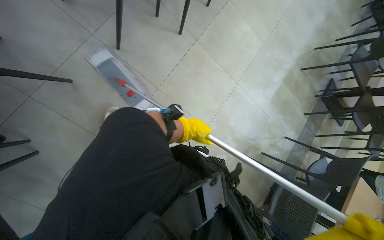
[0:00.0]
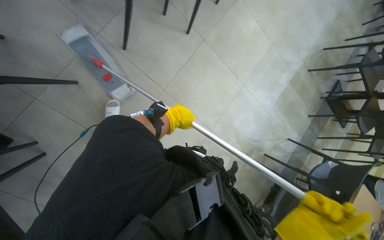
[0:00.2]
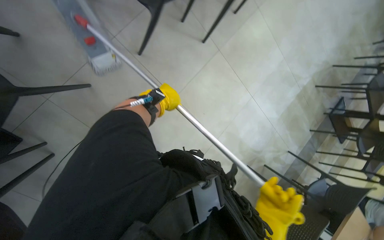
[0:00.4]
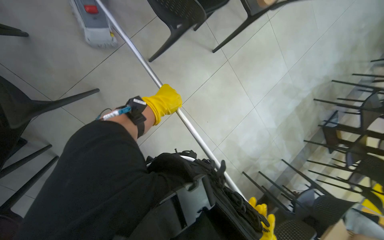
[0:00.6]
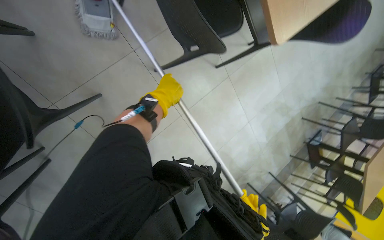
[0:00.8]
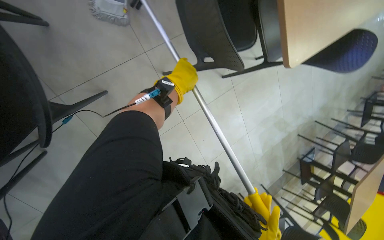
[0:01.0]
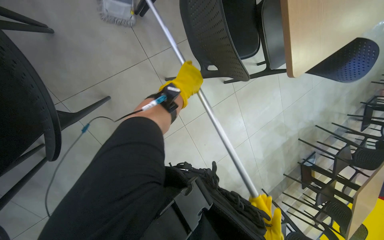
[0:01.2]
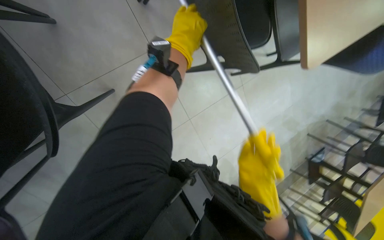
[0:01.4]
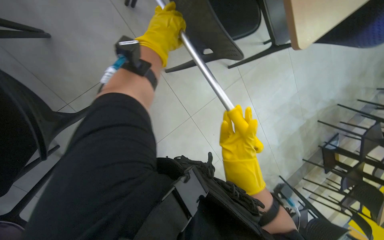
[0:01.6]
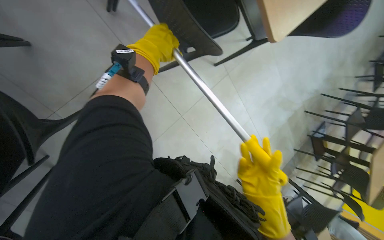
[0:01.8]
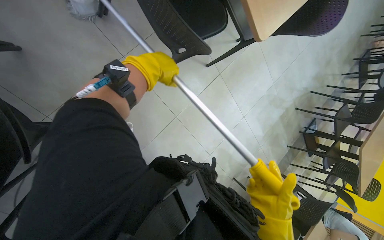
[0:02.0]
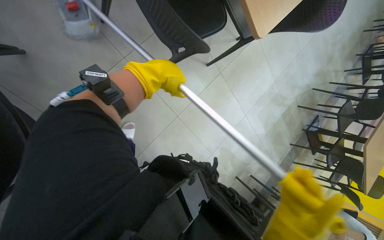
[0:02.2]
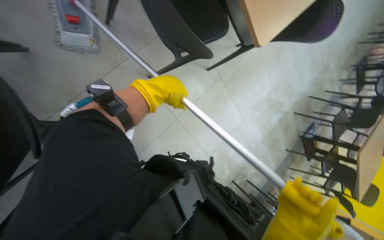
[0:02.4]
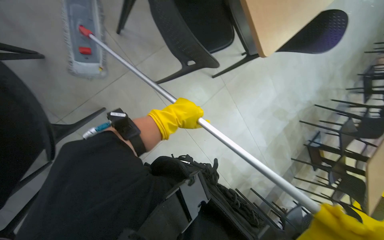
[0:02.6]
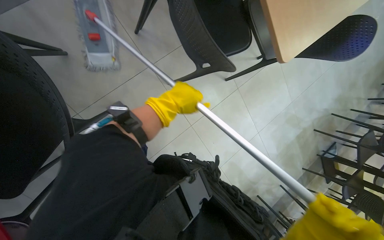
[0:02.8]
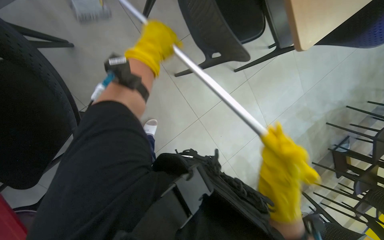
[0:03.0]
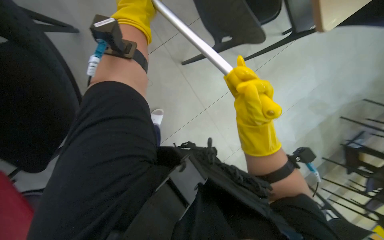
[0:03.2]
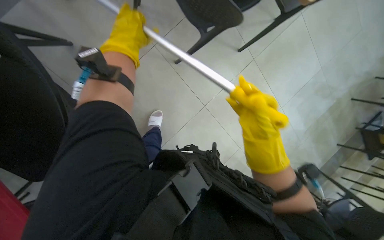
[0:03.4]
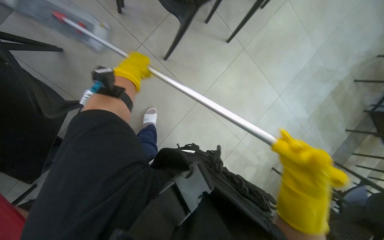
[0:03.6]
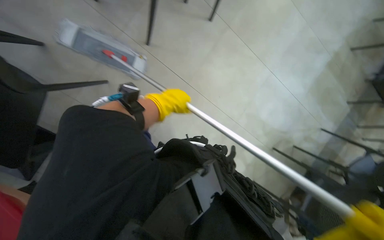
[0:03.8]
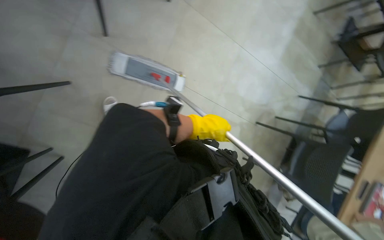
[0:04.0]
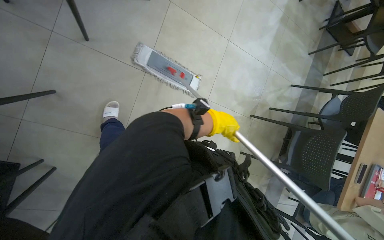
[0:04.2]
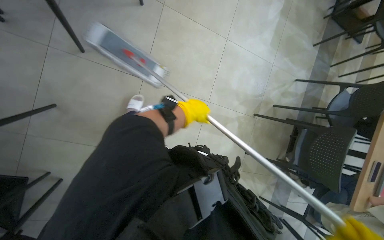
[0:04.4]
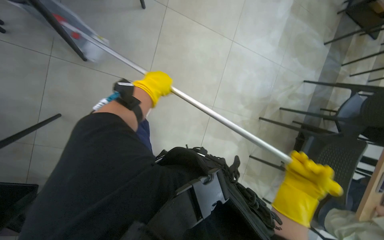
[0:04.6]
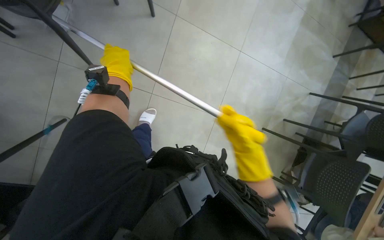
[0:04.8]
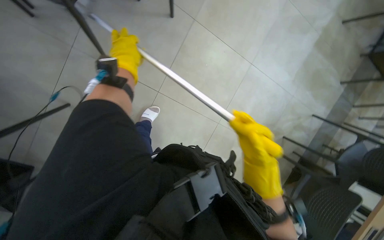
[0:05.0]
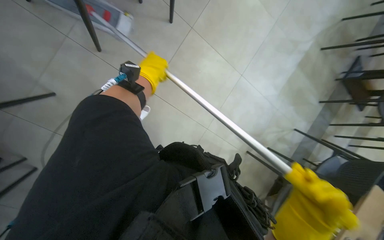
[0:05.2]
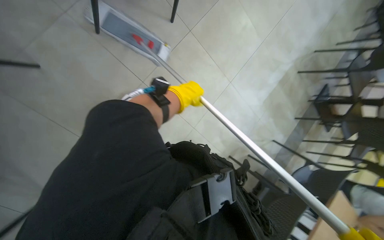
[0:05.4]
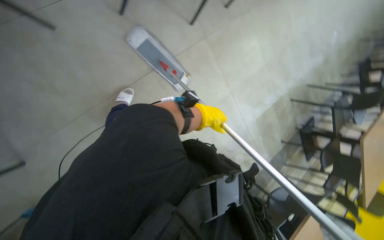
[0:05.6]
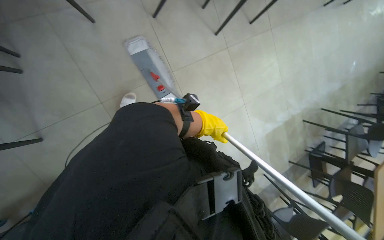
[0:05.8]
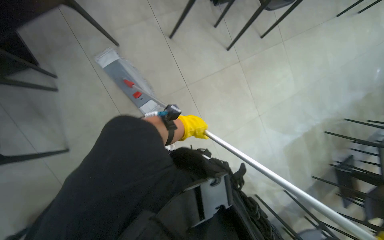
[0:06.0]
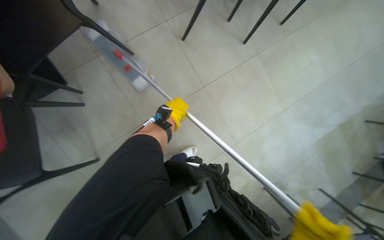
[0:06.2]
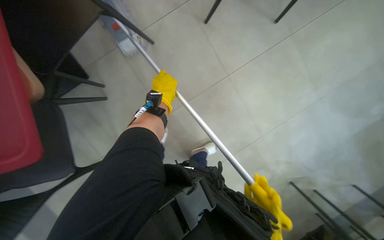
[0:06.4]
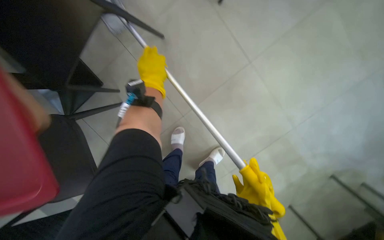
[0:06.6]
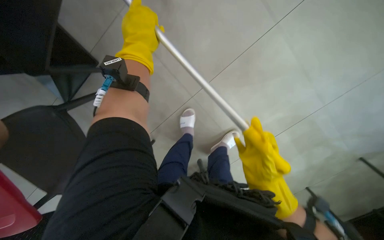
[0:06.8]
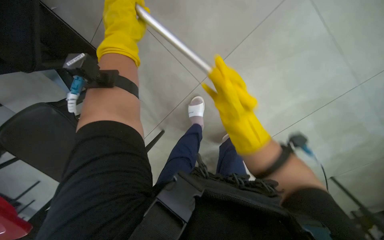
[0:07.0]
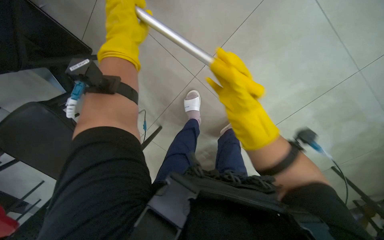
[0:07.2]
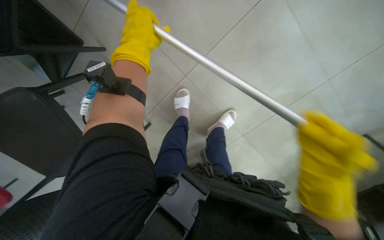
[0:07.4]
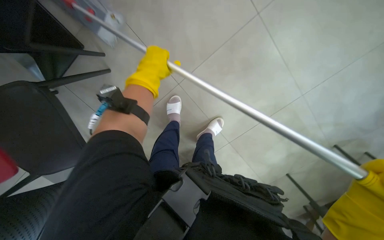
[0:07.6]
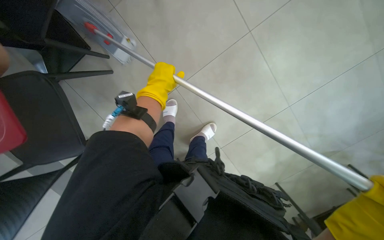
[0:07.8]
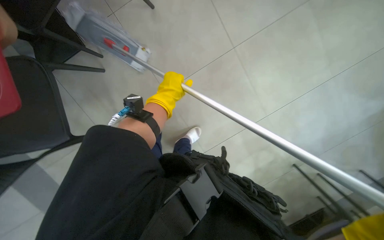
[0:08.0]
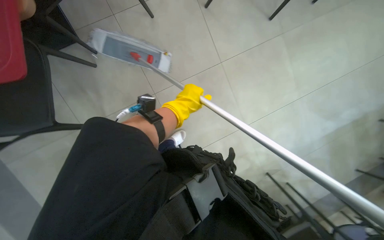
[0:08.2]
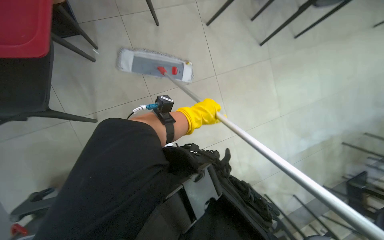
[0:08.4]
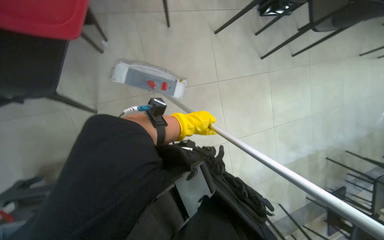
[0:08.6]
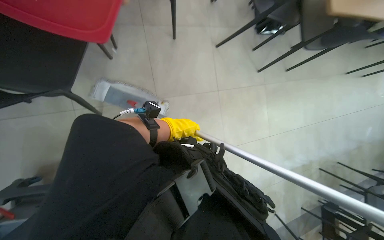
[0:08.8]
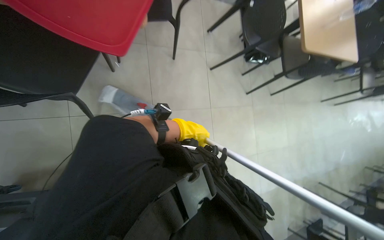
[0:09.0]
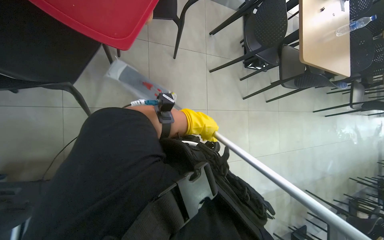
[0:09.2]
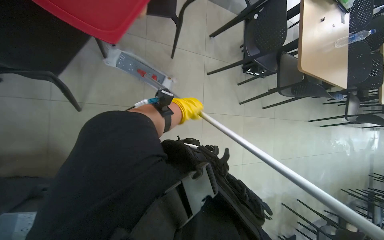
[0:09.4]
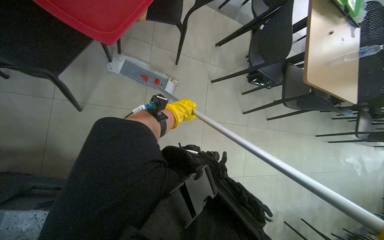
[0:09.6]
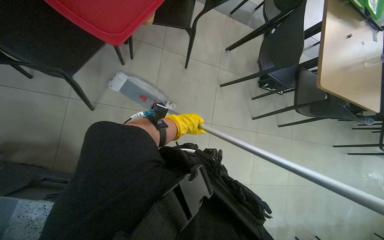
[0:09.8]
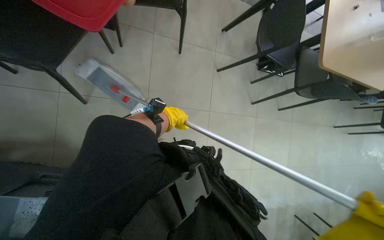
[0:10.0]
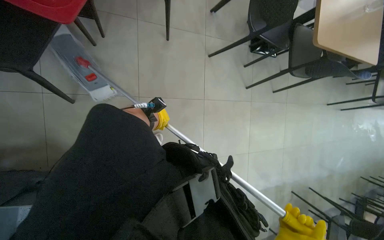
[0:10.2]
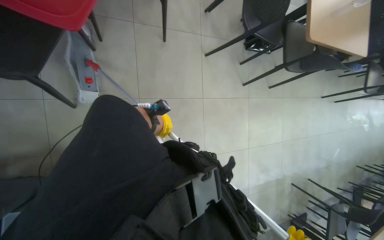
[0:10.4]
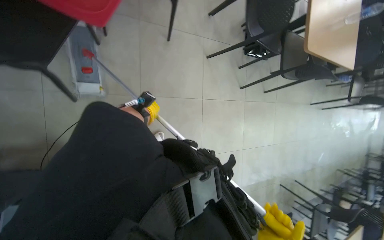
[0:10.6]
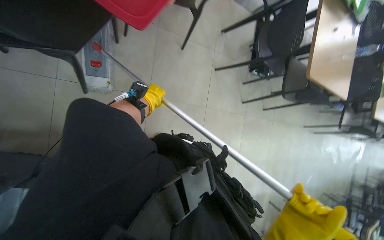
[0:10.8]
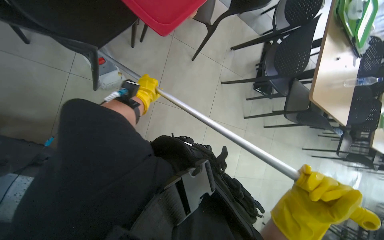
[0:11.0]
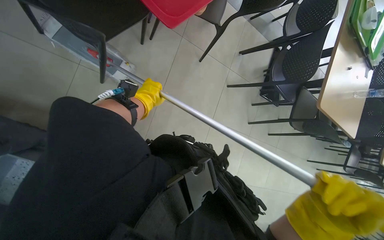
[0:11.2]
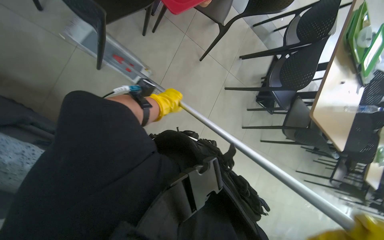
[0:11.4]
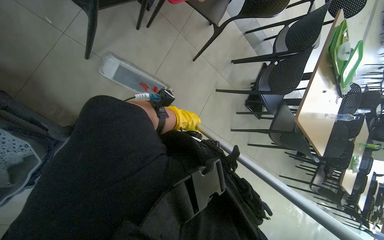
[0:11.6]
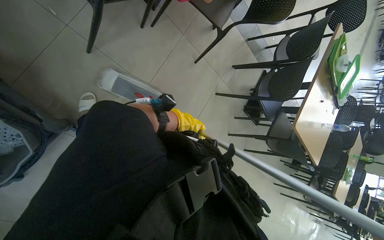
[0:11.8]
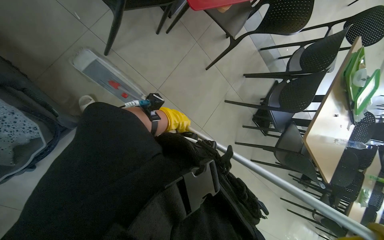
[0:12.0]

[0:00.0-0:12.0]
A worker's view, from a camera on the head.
Job: mopping floor.
The whole recording: Mopping the floor. The worker mops the floor with a flat mop, pausing to rinse and wring the mop head.
0:00.0 to 0:01.6: The left hand shifts approximately 40 cm up the picture and to the left.
0:01.6 to 0:03.0: The left hand moves roughly 20 cm down the picture and comes back.
0:03.0 to 0:04.4: The left hand is displaced farther from the camera and down the picture by some 35 cm, and travels to the right and back again, roughly 35 cm each way.
0:04.4 to 0:06.0: The view tips upward by roughly 20 degrees. The scene rotates clockwise by some 40 degrees.
0:06.0 to 0:07.6: The view pans to the left by approximately 20 degrees.
0:07.6 to 0:09.0: The camera is carried roughly 50 cm.
0:09.0 to 0:10.4: The left hand goes some 20 cm farther from the camera.
0:10.4 to 0:12.0: The view tips upward by roughly 20 degrees. The scene rotates clockwise by about 35 degrees. The left hand heads nearer to the camera, covering about 15 cm.

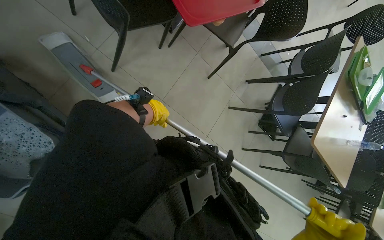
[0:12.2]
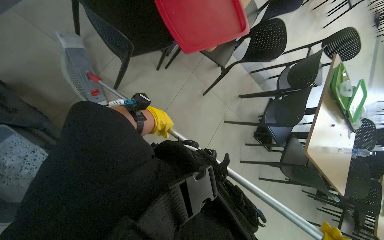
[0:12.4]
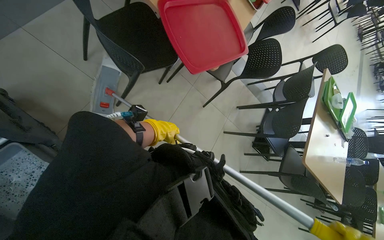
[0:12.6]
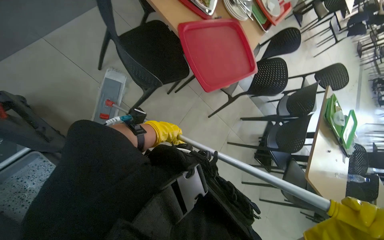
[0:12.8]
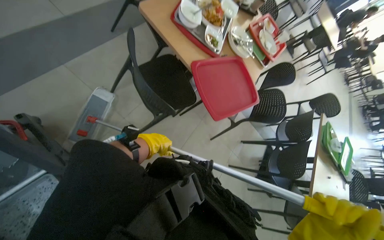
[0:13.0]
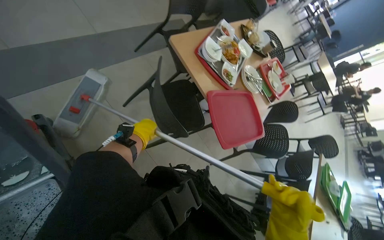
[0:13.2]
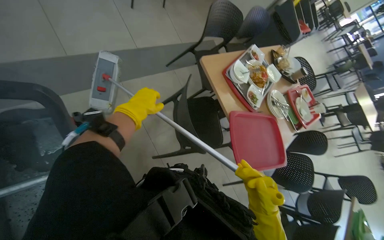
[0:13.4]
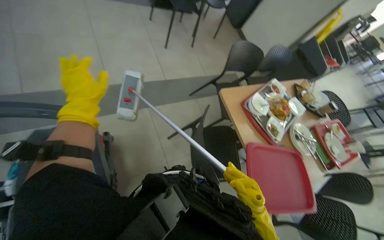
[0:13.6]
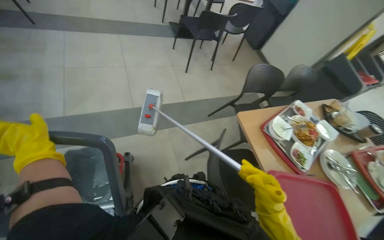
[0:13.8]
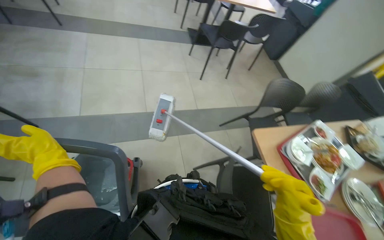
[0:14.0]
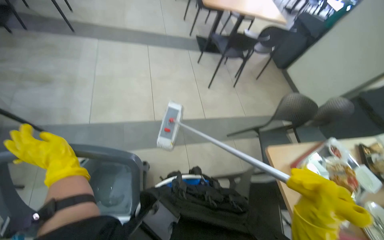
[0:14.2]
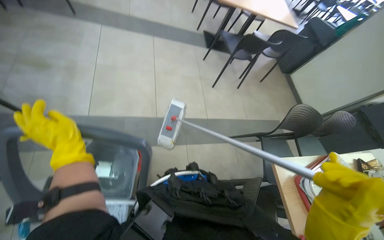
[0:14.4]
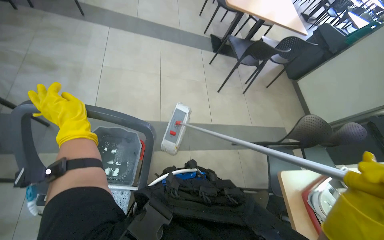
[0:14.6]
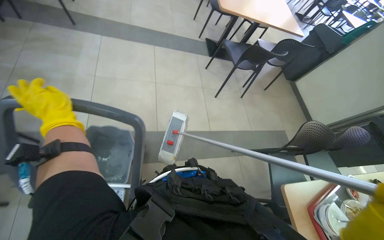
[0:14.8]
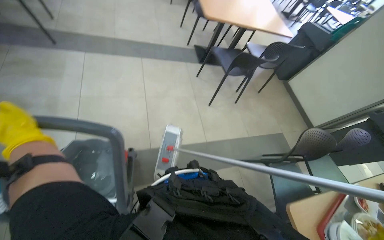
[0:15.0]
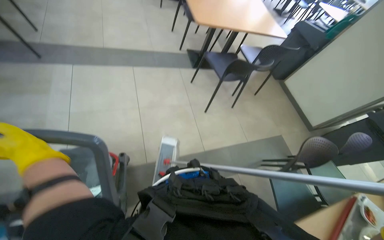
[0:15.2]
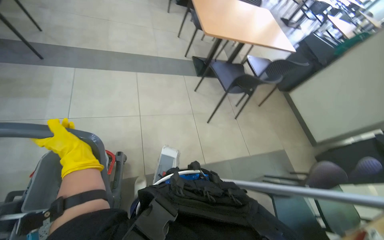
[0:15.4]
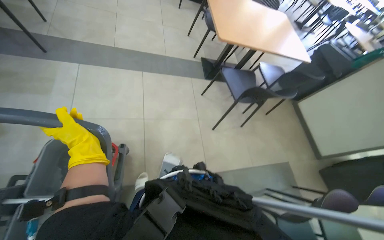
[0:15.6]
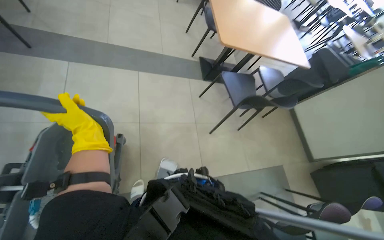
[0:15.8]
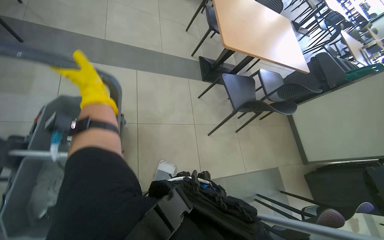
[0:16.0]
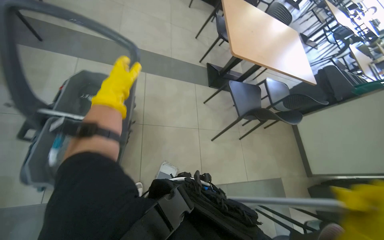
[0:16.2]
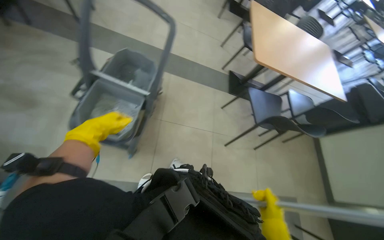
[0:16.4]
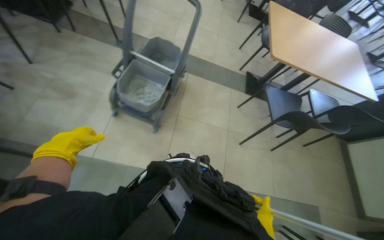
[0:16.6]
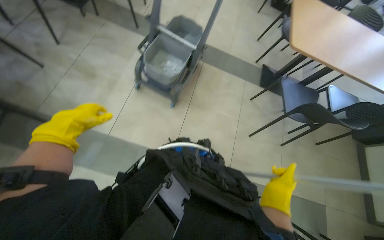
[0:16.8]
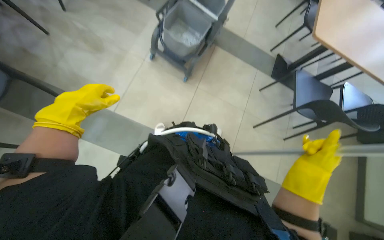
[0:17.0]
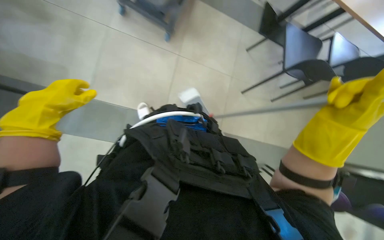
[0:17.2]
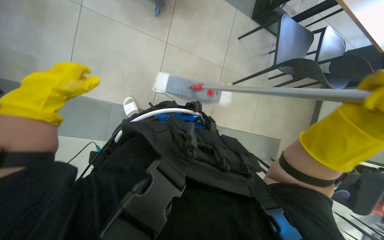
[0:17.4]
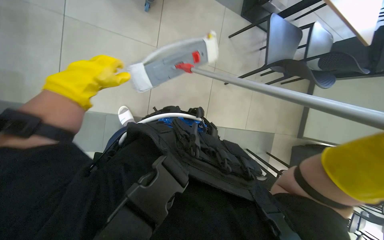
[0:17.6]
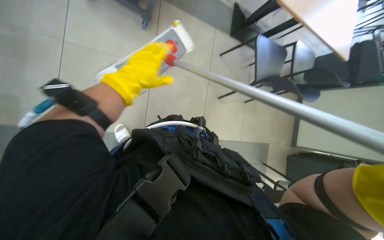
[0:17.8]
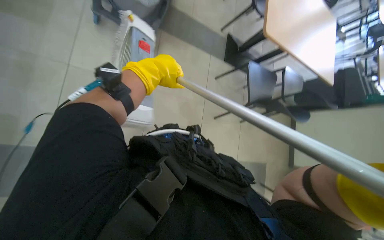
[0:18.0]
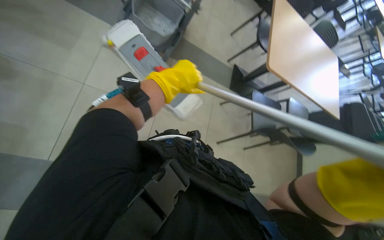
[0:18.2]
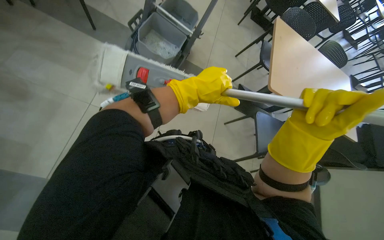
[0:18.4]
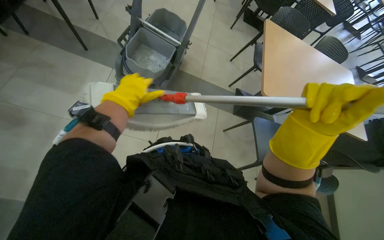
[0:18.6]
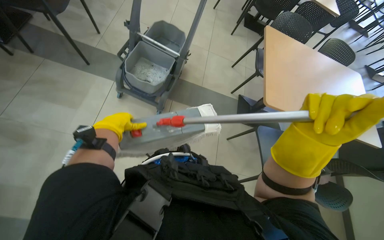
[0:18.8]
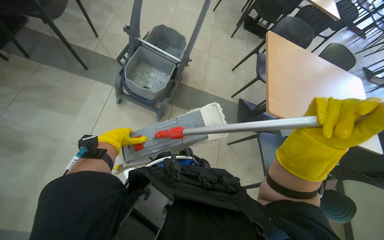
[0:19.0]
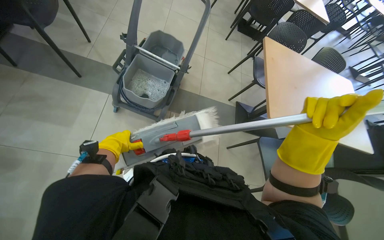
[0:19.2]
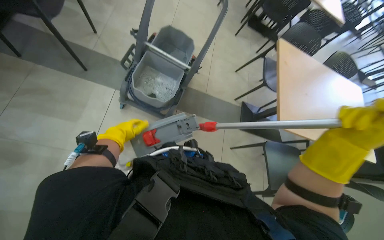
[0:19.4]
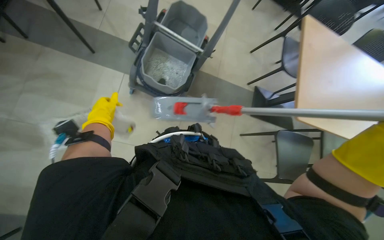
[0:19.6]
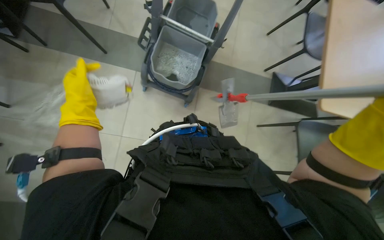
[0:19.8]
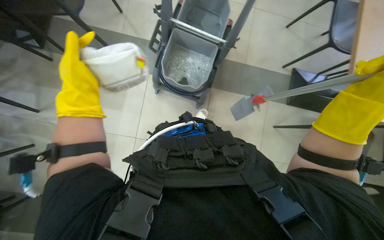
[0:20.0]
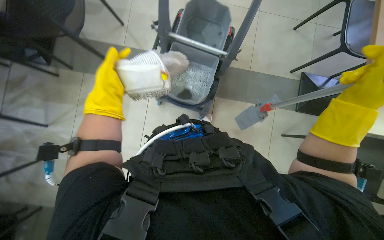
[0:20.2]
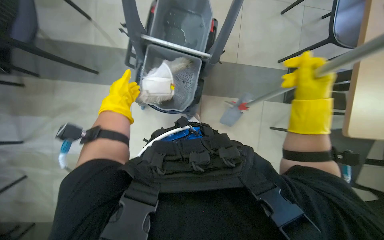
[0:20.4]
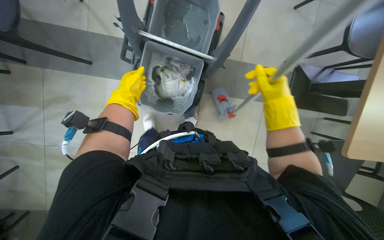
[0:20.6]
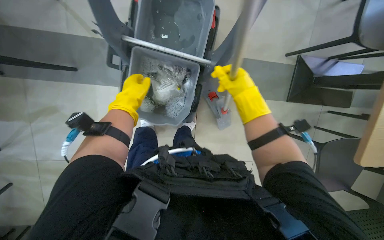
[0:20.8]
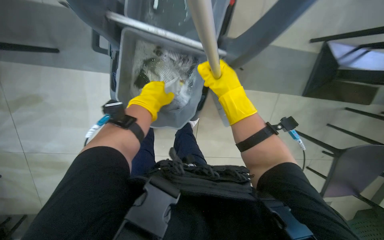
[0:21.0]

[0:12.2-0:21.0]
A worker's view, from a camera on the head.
Job: mopping floor.
The whole recording: Mopping the floor. The worker mops the floor with a flat mop, pausing to rinse and wring the mop head.
0:12.2 to 0:13.6: The head travels approximately 40 cm. The view tilts approximately 40 degrees upward.
0:13.6 to 0:15.2: The camera is carried approximately 60 cm.
0:15.2 to 0:16.6: The head turns to the left by about 25 degrees.
0:16.6 to 0:18.0: The camera pitches downward, by roughly 15 degrees. The left hand heads to the right and nearer to the camera, covering some 35 cm.
0:18.0 to 0:19.6: The left hand heads to the left and farther from the camera, covering some 35 cm.
0:19.6 to 0:21.0: The head travels about 60 cm. The camera pitches downward, by approximately 20 degrees.
